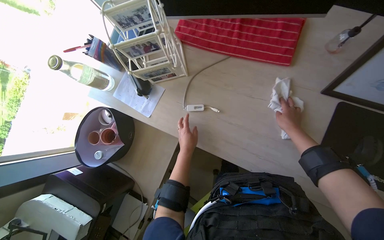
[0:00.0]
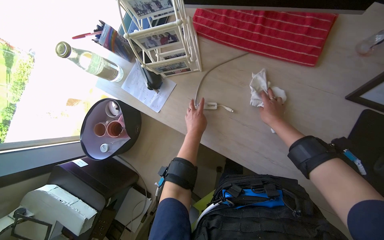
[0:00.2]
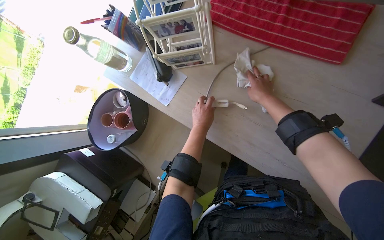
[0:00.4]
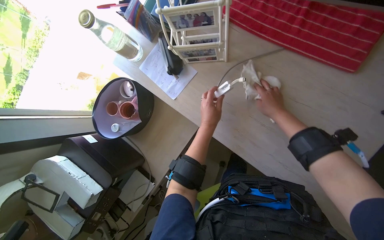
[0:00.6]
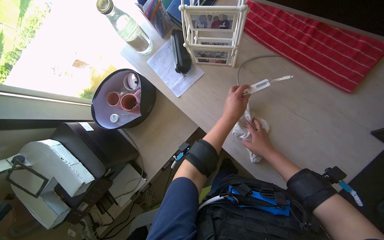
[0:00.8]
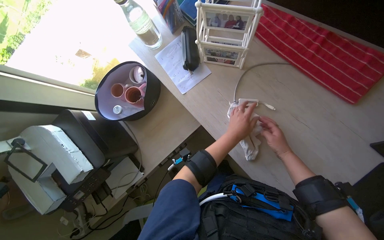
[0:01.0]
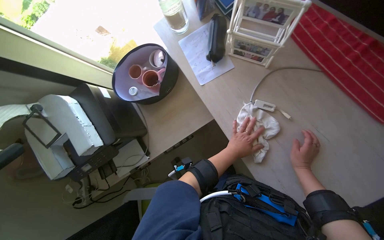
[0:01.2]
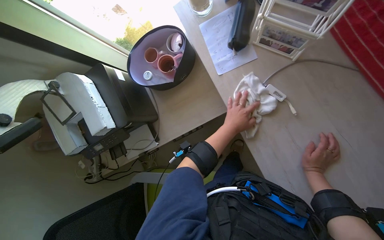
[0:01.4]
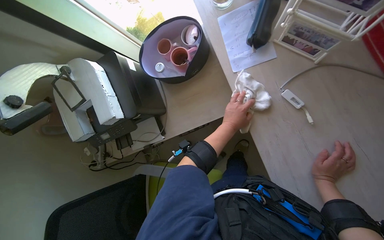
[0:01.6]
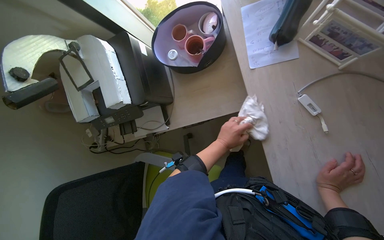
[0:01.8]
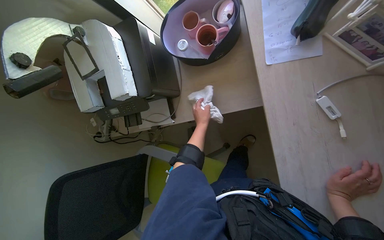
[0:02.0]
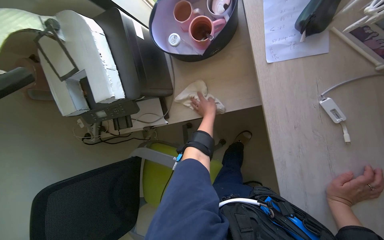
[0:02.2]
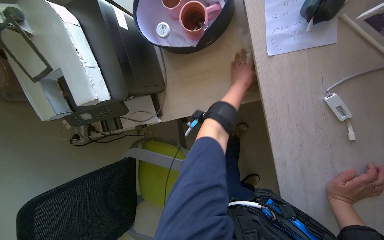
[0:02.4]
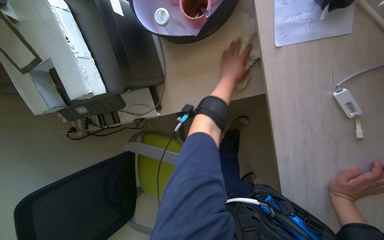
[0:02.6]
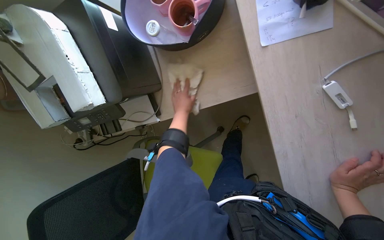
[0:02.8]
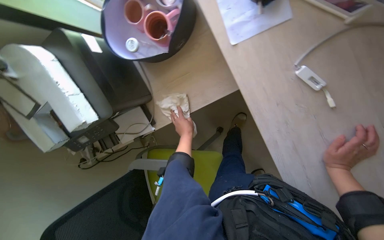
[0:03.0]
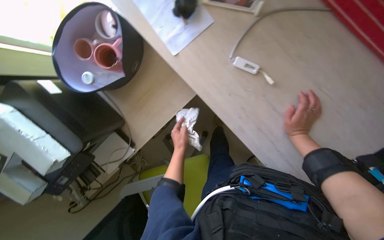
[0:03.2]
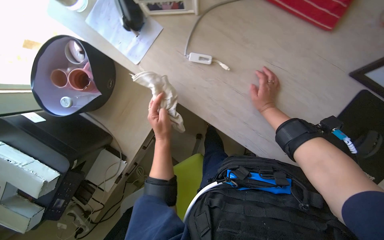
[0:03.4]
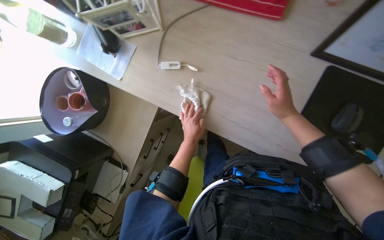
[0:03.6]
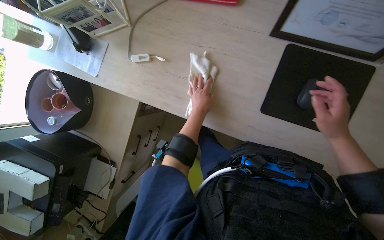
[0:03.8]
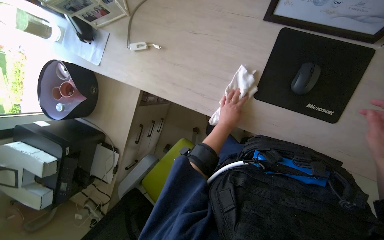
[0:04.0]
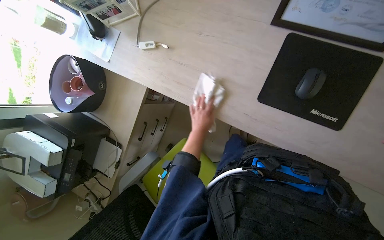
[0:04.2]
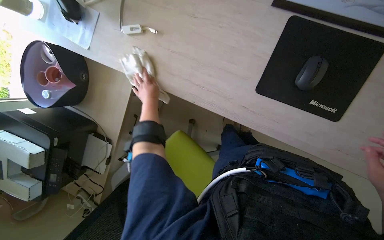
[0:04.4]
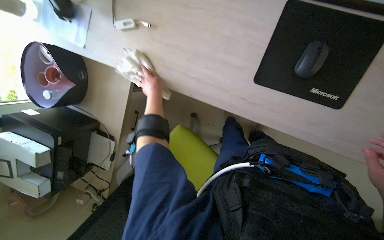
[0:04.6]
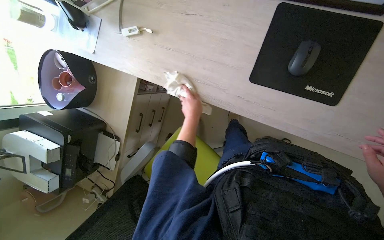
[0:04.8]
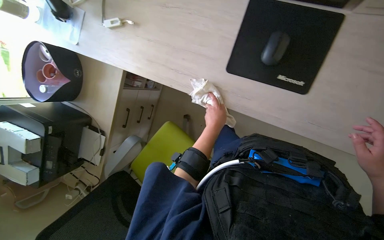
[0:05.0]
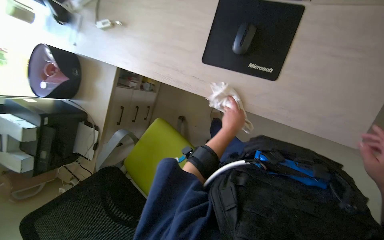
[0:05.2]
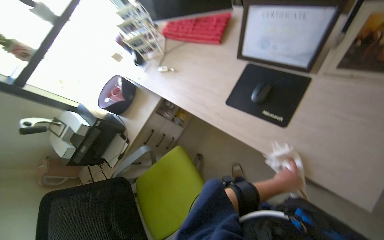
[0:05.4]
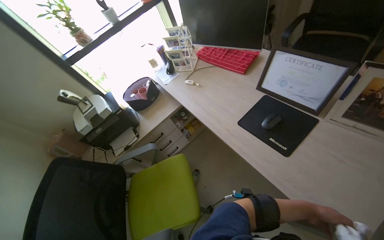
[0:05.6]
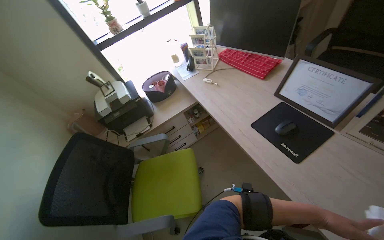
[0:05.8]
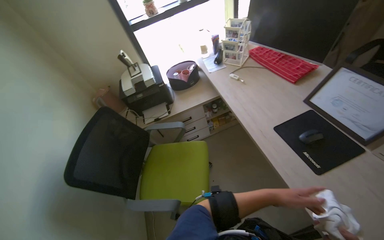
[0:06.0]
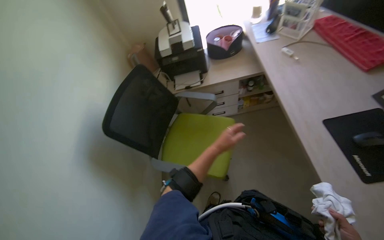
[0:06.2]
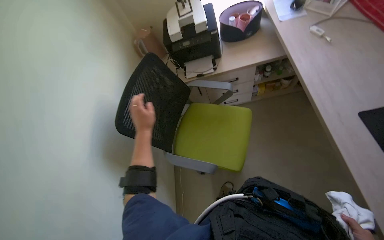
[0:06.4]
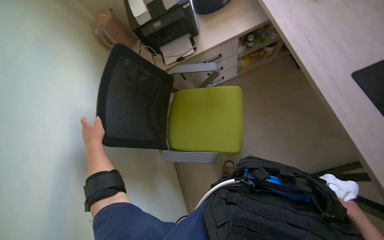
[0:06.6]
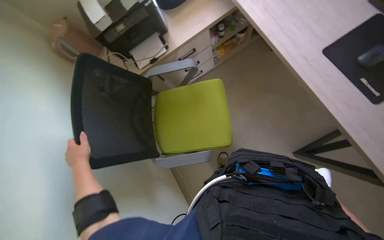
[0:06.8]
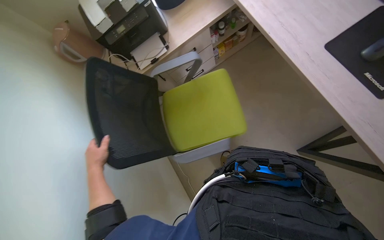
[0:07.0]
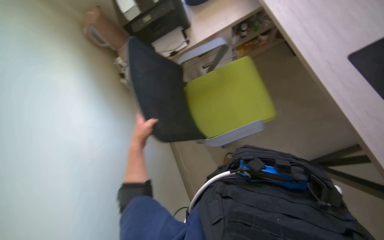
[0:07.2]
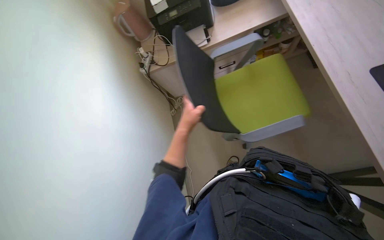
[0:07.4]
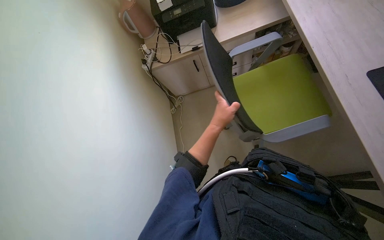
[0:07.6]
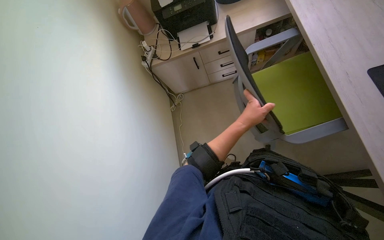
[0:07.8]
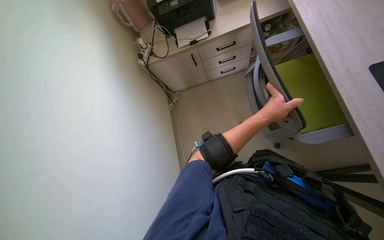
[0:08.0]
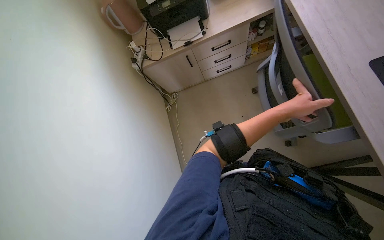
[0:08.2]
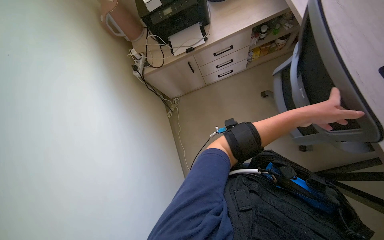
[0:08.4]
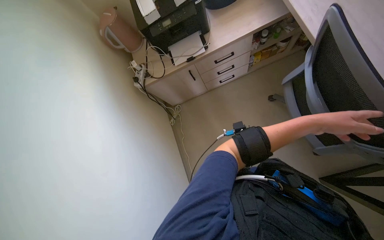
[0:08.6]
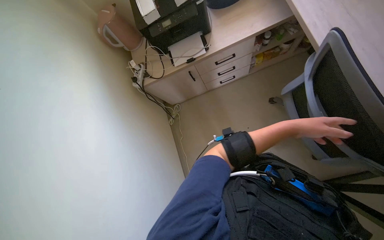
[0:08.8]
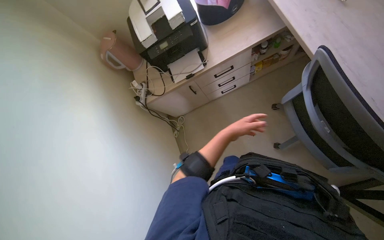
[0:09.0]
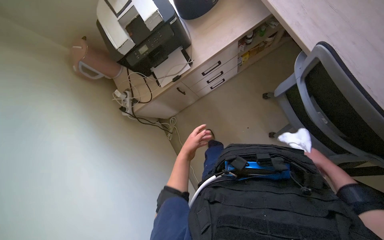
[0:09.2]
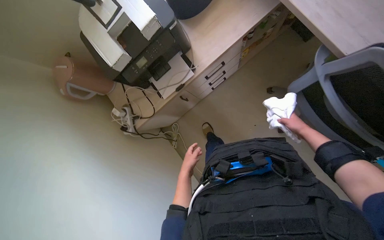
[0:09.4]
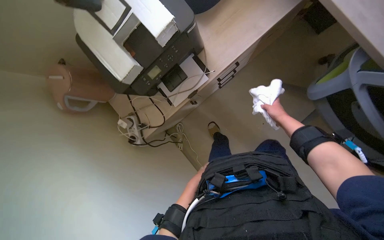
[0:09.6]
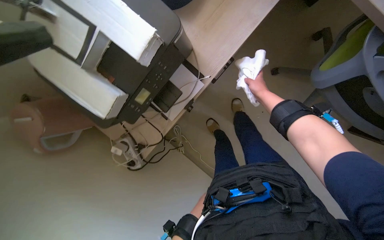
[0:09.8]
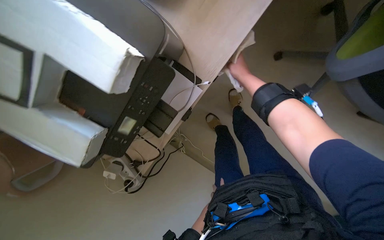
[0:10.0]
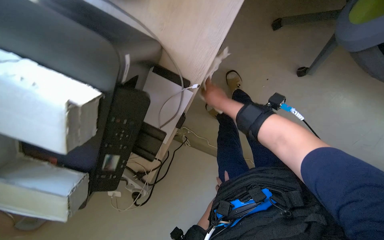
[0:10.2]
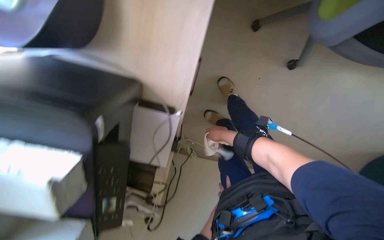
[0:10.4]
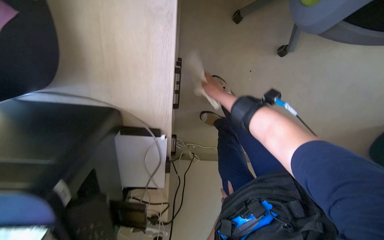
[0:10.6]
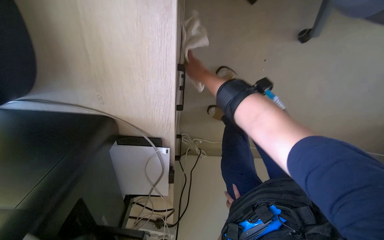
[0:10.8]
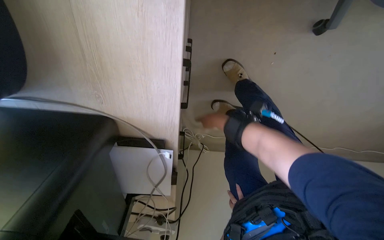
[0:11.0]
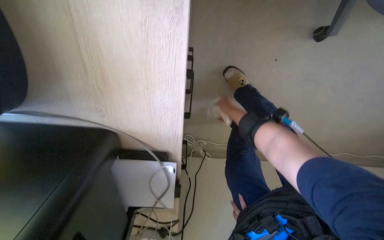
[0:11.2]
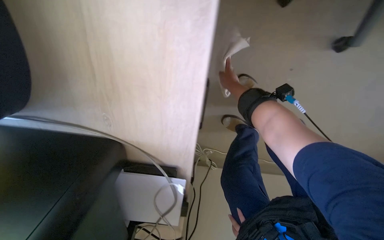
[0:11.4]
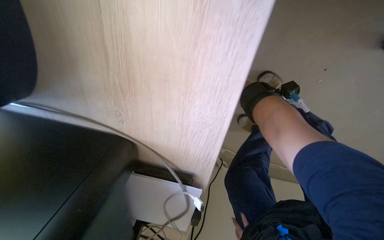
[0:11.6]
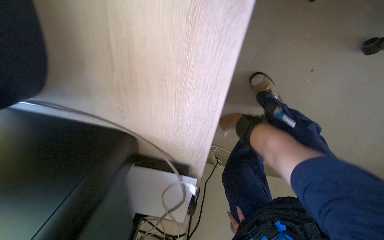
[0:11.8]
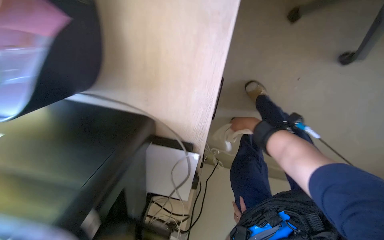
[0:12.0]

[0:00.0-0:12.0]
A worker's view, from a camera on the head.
Job: wiping surfaces.
The whole recording: Wiping office desk surfaces. The worker prepares a cleaning cloth and wipes various surfaces and items on an office desk.
0:00.0 to 0:01.6: The view tips downward by about 15 degrees. The scene turns approximately 45 degrees clockwise in the picture.
0:01.6 to 0:03.0: The camera pitches downward, by some 15 degrees. The left hand goes some 25 cm farther from the camera and to the left, and reaches some 15 cm up the picture, then returns.
0:03.0 to 0:04.4: The camera travels some 50 cm. The scene turns approximately 40 degrees counterclockwise in the picture.
0:04.4 to 0:06.0: The camera is carried roughly 60 cm. The head rotates some 55 degrees to the left. The view tips upward by some 30 degrees.
0:06.0 to 0:07.6: The view tips downward by approximately 25 degrees.
0:07.6 to 0:09.0: The left hand travels farther from the camera by roughly 10 cm, and reaches approximately 25 cm to the right, then returns.
0:09.0 to 0:10.4: The head travels approximately 70 cm. The wearer looks roughly 30 degrees further downward. Everything in view rotates about 50 degrees counterclockwise.

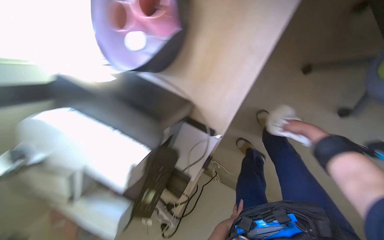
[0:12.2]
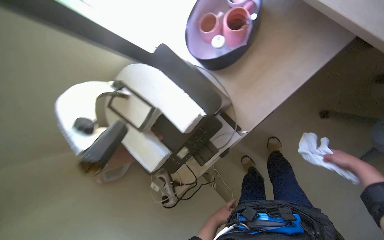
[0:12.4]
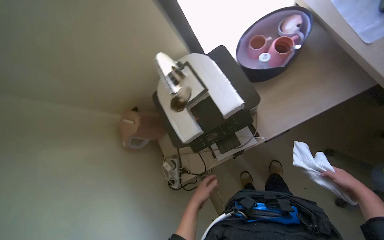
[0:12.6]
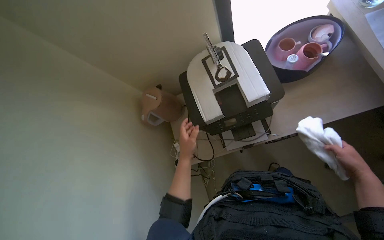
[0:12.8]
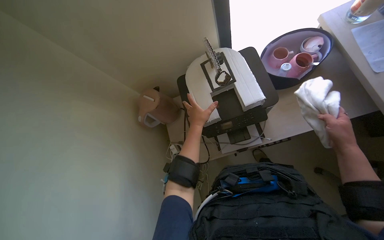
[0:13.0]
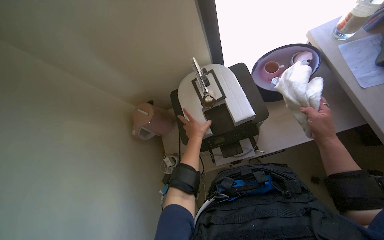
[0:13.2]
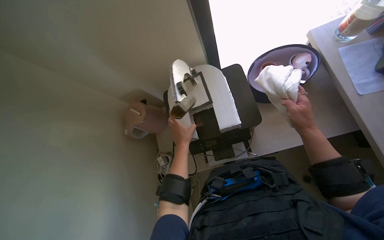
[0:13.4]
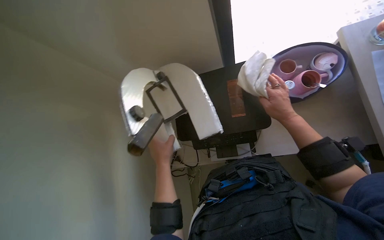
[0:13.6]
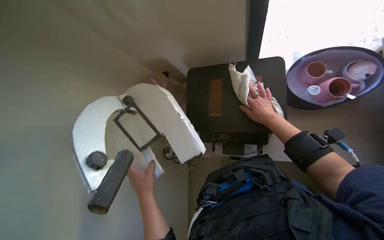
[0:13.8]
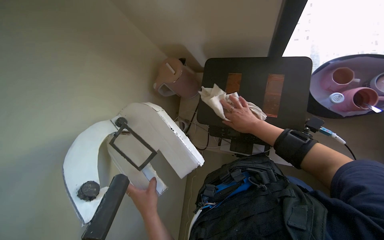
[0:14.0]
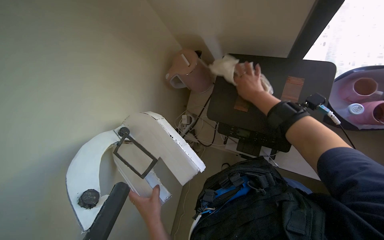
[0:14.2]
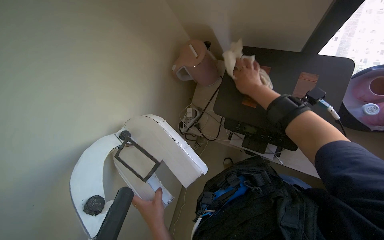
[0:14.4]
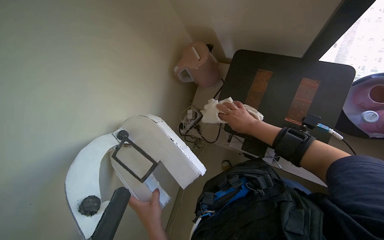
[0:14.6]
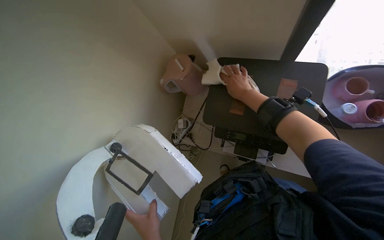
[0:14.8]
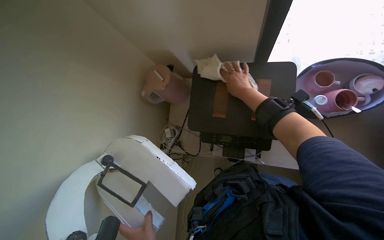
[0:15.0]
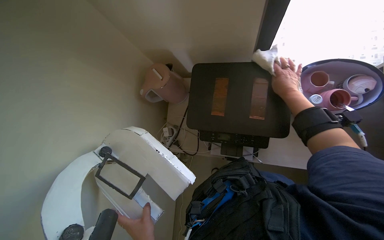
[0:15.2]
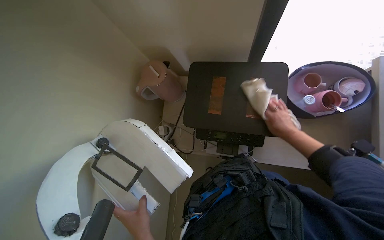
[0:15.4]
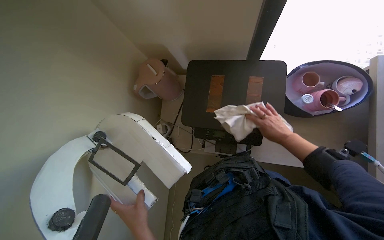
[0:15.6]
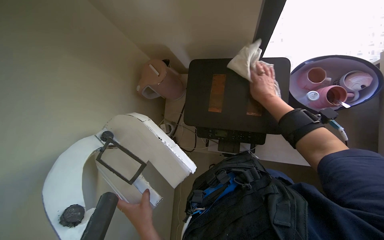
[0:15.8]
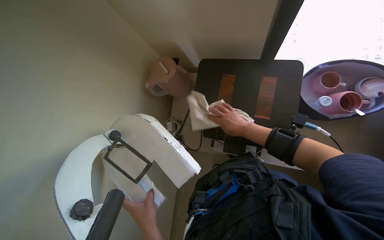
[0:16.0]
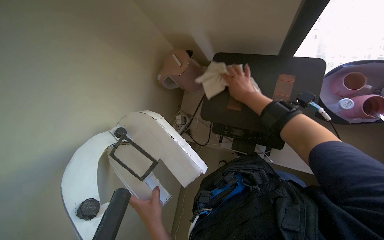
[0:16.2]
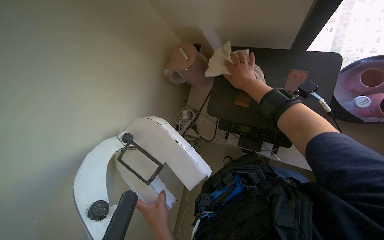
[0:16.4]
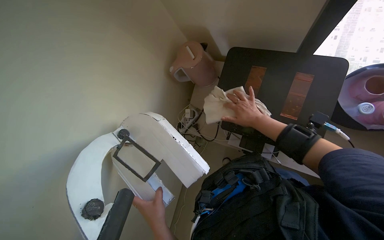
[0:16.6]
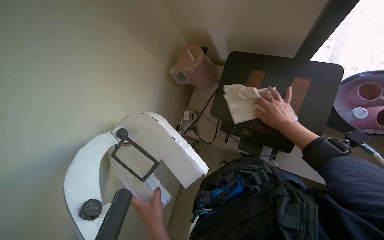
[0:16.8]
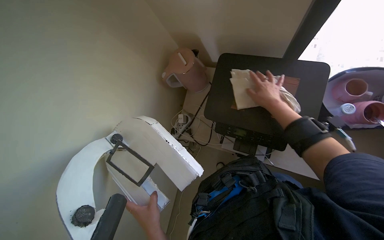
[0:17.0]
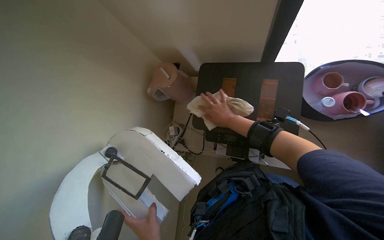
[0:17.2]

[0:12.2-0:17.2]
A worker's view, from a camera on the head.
Job: wiping surfaces.
The whole recording: Wiping office desk surfaces. The worker prepares a cleaning cloth and wipes various surfaces and items on an office desk.
0:12.2 to 0:13.8: The head travels approximately 40 cm. The scene turns some 65 degrees clockwise in the picture.
0:13.8 to 0:15.6: The right hand swings up and down the picture, about 20 cm each way, with 3 reversals.
0:15.6 to 0:17.2: The right hand goes up and down the picture, roughly 20 cm each way, reversing 2 times.

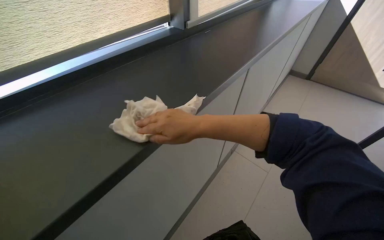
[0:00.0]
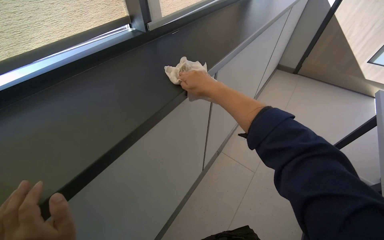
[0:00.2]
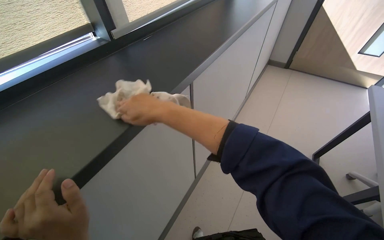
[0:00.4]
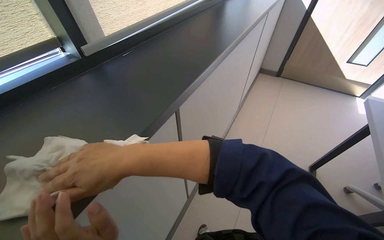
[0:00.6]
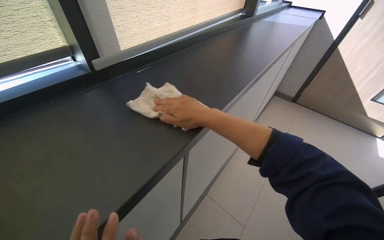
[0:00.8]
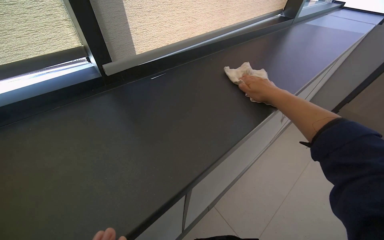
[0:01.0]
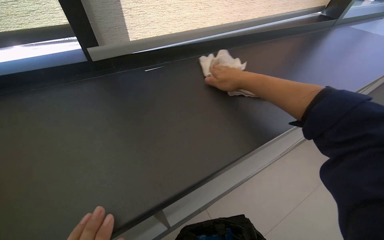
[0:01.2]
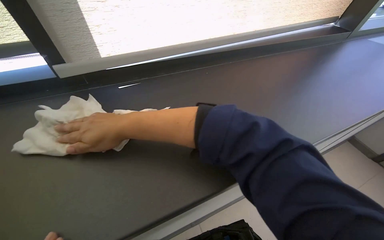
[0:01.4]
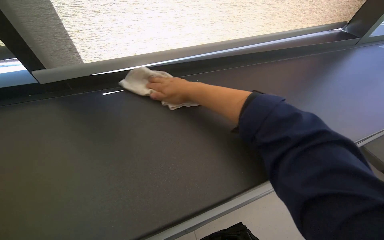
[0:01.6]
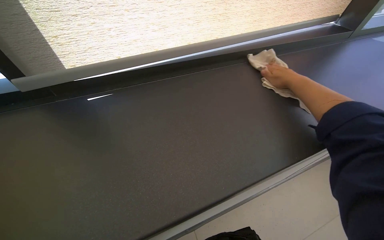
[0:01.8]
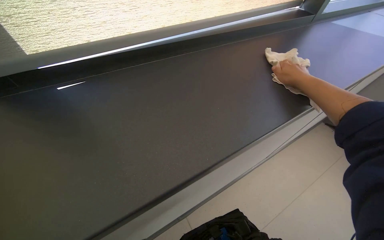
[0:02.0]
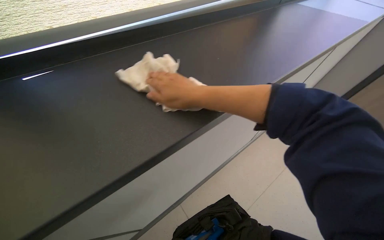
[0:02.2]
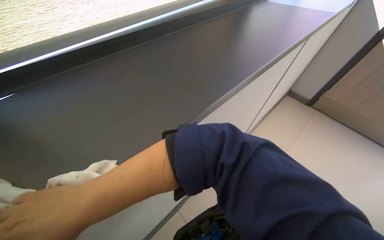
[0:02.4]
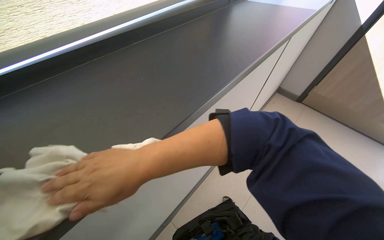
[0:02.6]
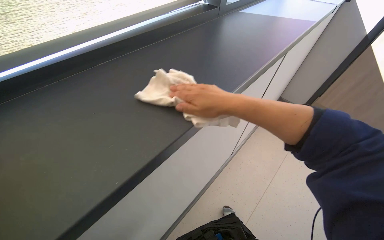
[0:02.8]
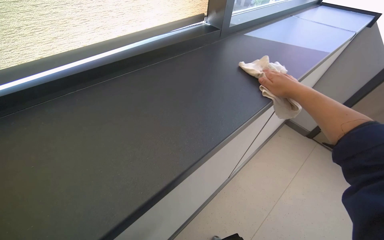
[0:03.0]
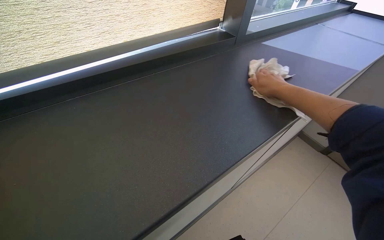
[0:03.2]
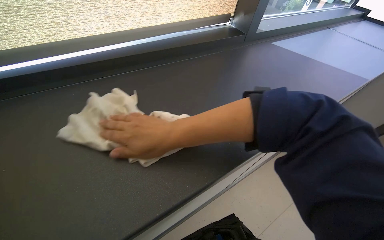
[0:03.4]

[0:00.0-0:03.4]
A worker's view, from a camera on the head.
Job: wiping surfaces.
The whole recording: Wiping window ledge and surrounding surfaces. The worker wipes the window ledge and the area around it, including under a raised blind.
0:00.0 to 0:01.6: The camera travels about 80 cm. The wearer looks some 30 degrees further to the left.
0:01.6 to 0:03.4: The camera pitches downward, by about 15 degrees.
